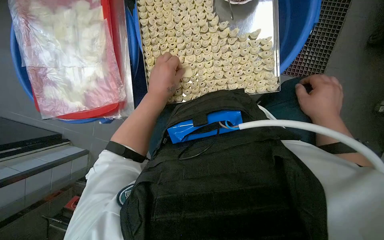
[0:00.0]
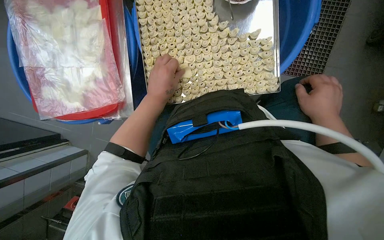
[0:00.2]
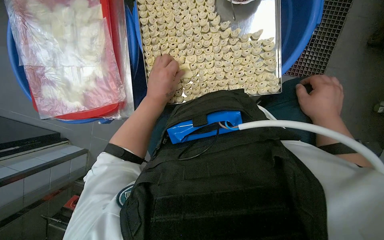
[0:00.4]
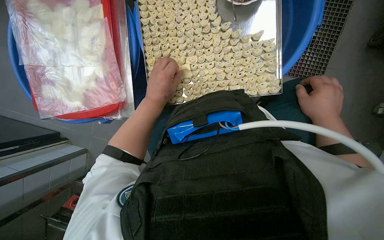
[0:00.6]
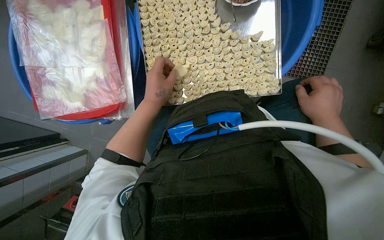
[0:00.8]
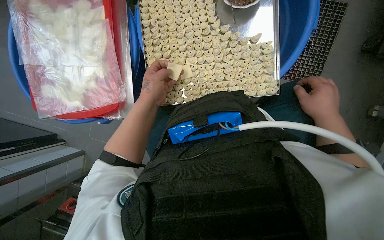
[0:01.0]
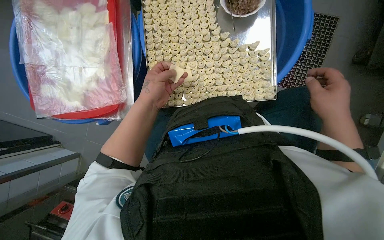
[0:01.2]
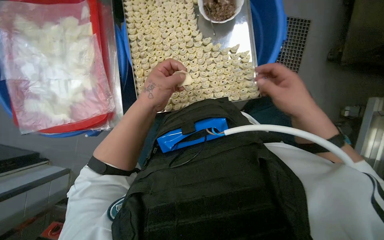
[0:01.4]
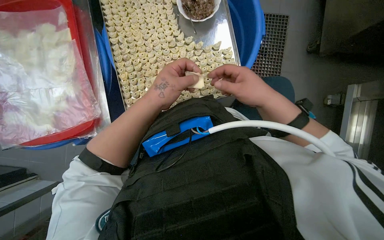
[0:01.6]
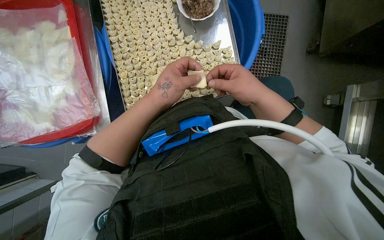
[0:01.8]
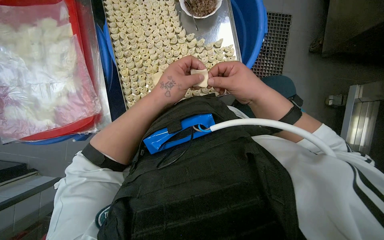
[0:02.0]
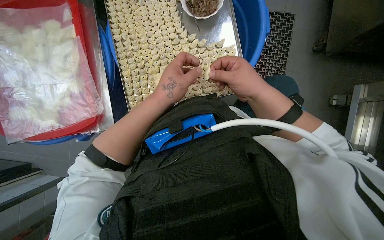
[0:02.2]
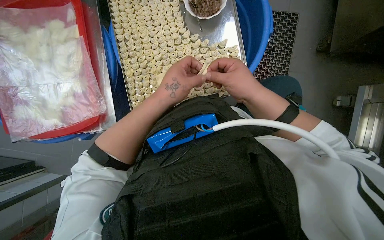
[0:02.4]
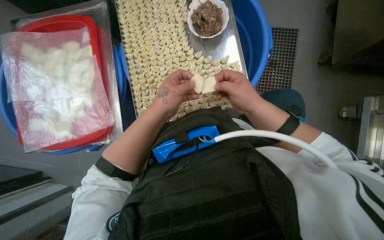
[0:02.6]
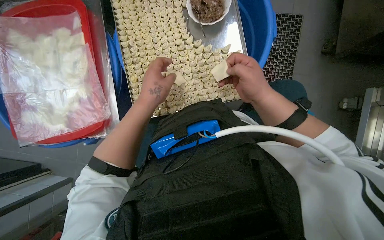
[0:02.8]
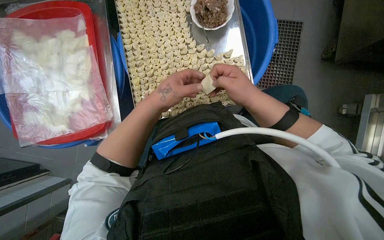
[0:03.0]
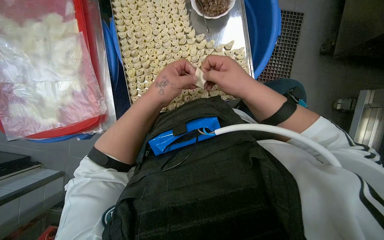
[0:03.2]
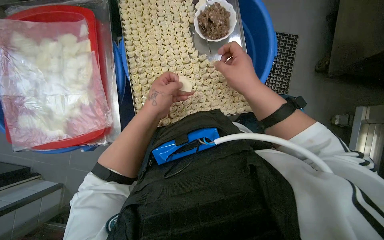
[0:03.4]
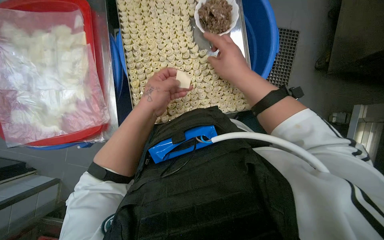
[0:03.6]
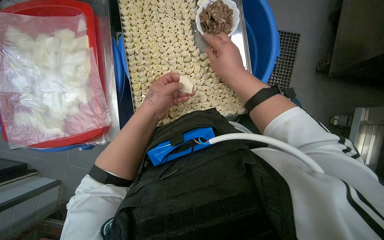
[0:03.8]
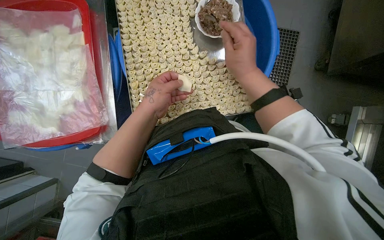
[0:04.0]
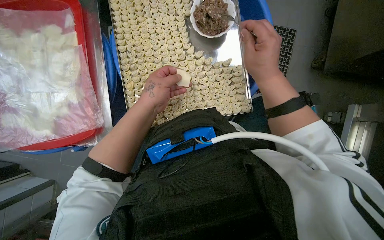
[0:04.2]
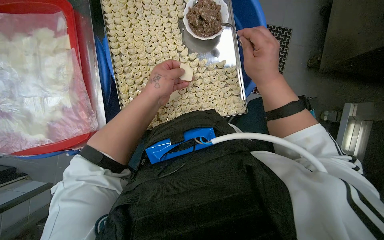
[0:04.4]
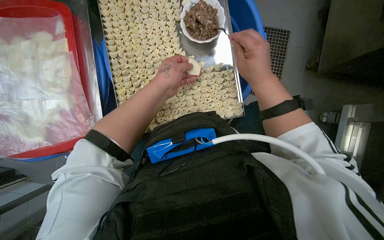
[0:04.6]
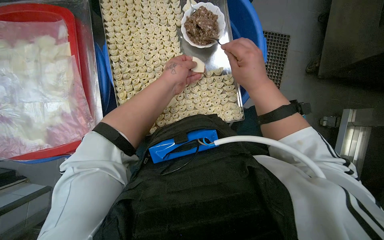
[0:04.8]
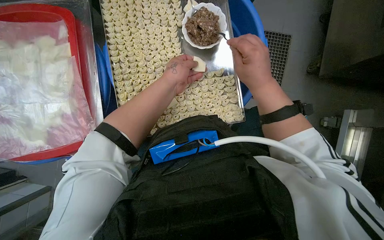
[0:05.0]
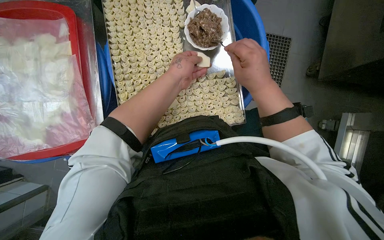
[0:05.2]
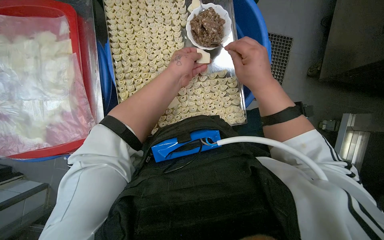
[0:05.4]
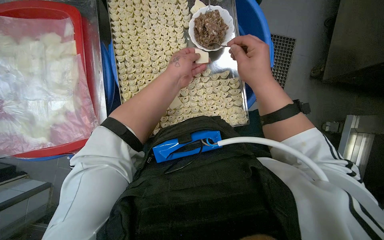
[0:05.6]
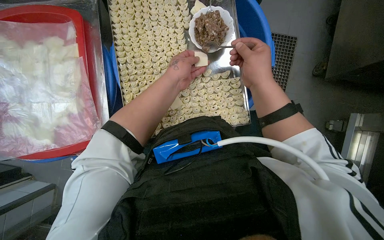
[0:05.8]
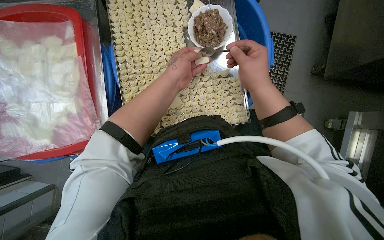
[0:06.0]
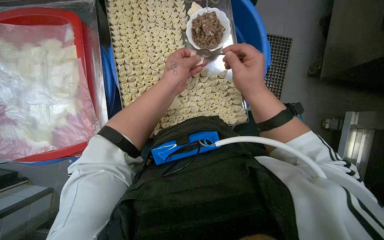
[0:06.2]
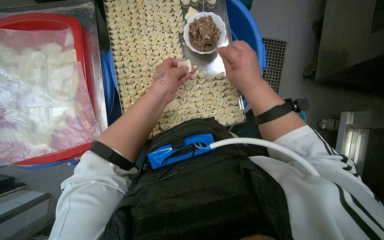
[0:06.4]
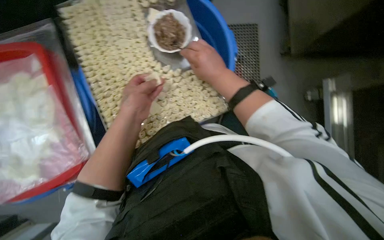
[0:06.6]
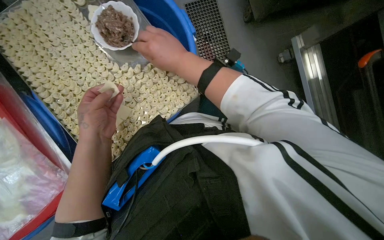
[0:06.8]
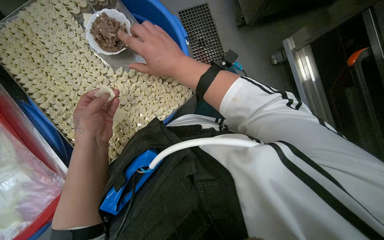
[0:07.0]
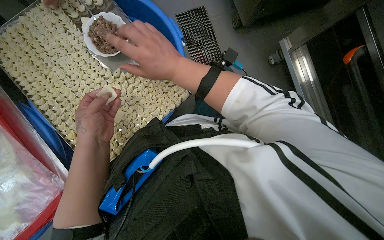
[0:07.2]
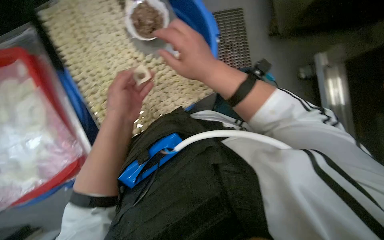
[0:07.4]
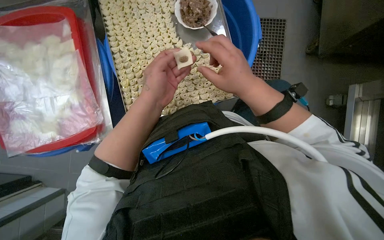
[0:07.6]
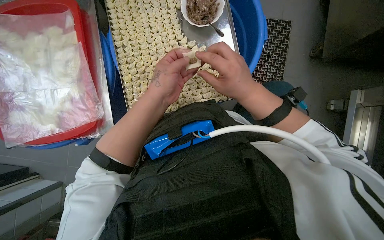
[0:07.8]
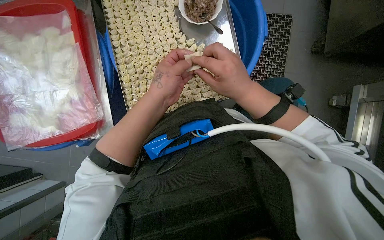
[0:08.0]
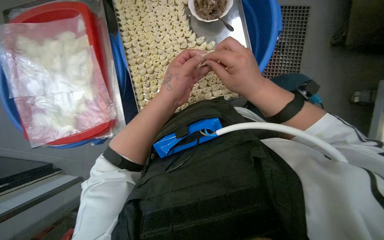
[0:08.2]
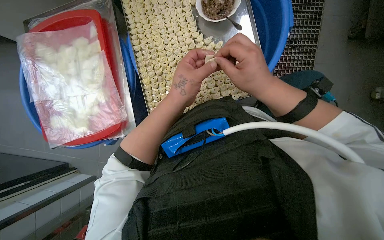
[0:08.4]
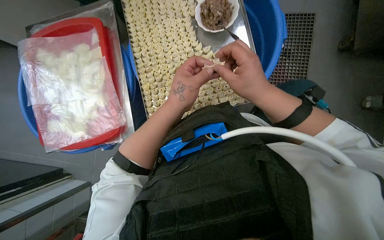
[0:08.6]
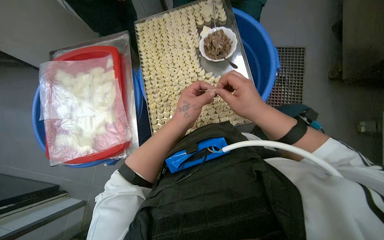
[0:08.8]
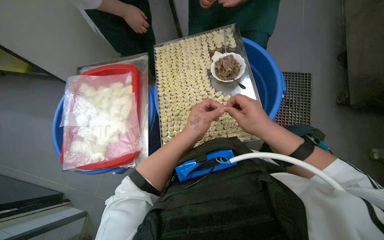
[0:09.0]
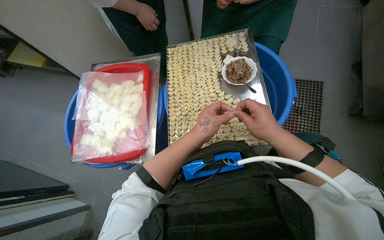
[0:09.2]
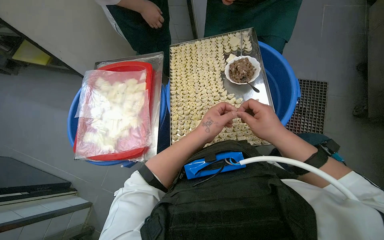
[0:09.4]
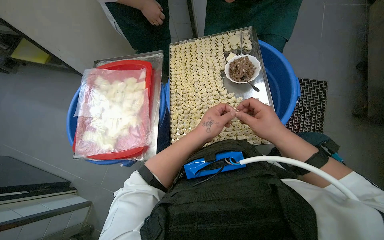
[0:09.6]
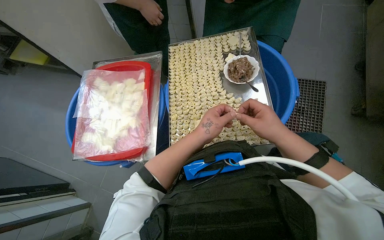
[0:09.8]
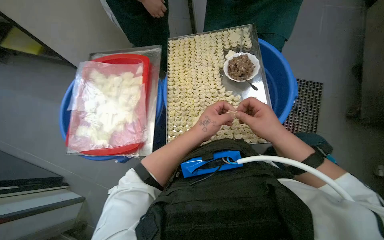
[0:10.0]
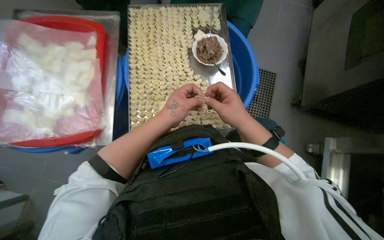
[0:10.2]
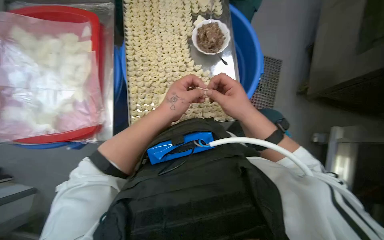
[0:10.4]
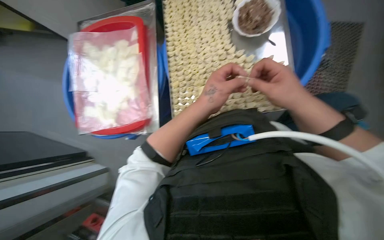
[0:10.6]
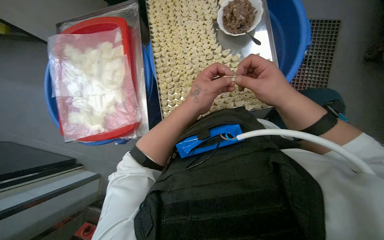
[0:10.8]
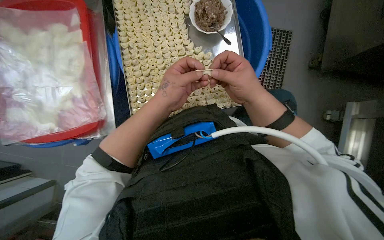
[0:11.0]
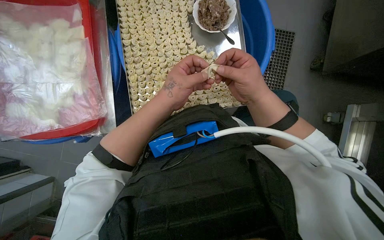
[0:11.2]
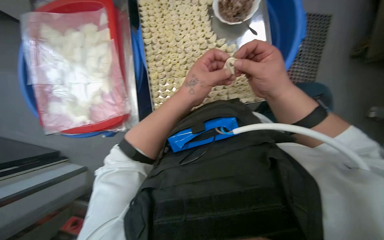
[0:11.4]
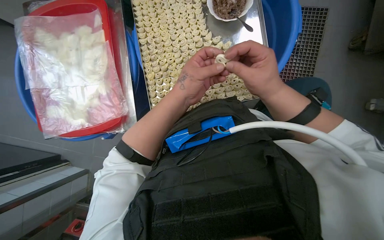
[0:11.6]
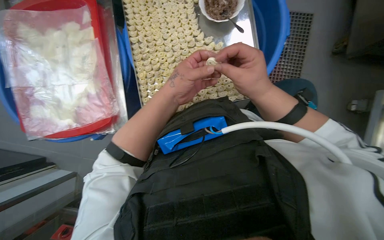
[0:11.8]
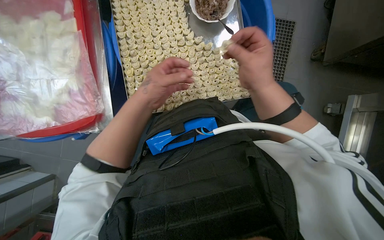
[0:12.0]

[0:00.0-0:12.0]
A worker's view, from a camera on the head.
Job: preparing food.
The whole recording: Making dumplings with meat filling. The worker picks up dough, fills it with meat, folds it, and places the finished dumpling on a tray.
0:00.0 to 0:01.6: The right hand travels to the left by some 10 cm.
0:01.6 to 0:03.0: The hands make small movements and keep their place.
0:04.4 to 0:06.0: The hands work in one place, with small movements.
0:07.6 to 0:09.0: The camera pitches upward, by some 15 degrees.

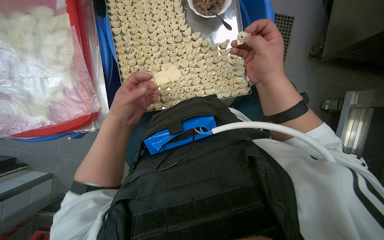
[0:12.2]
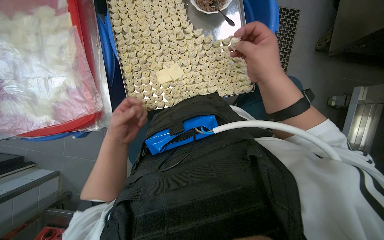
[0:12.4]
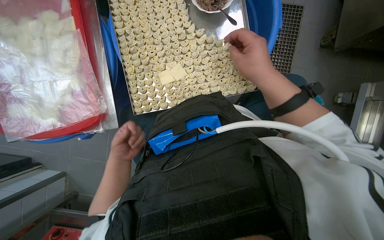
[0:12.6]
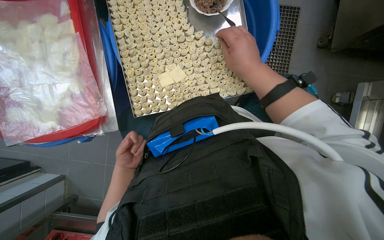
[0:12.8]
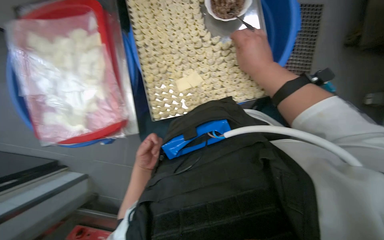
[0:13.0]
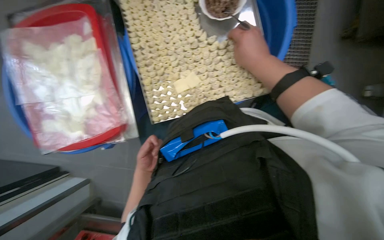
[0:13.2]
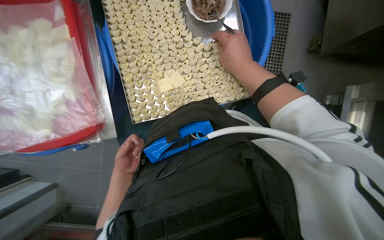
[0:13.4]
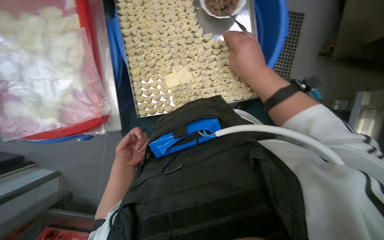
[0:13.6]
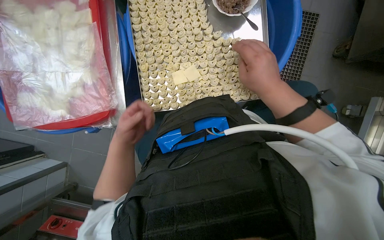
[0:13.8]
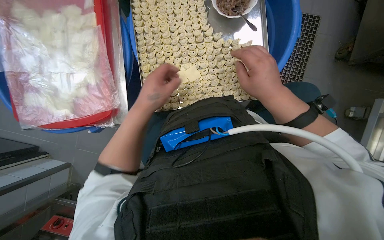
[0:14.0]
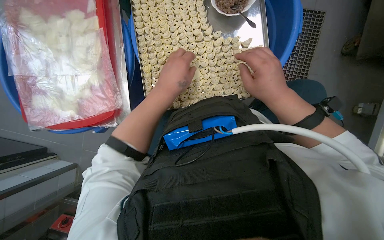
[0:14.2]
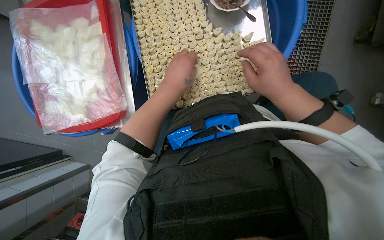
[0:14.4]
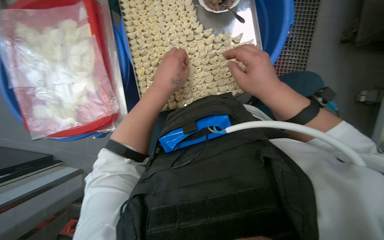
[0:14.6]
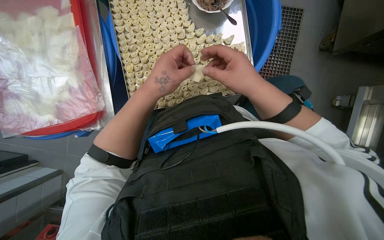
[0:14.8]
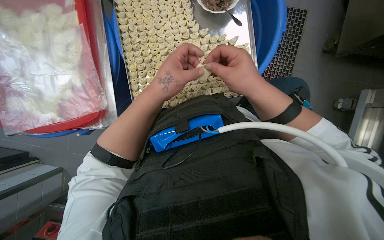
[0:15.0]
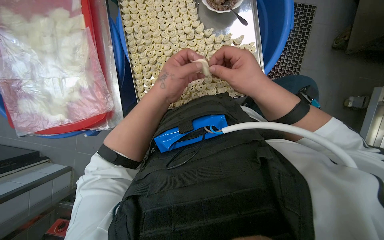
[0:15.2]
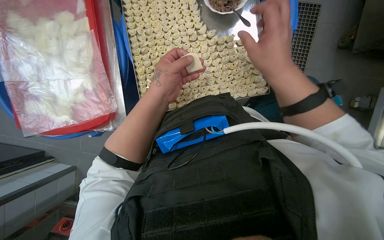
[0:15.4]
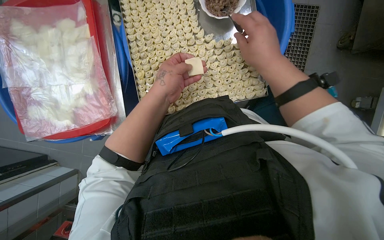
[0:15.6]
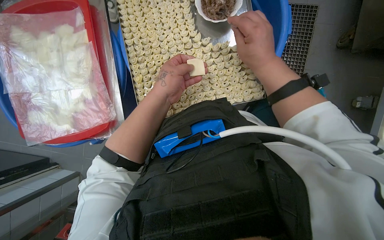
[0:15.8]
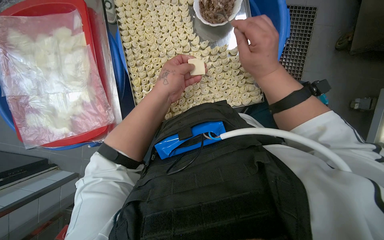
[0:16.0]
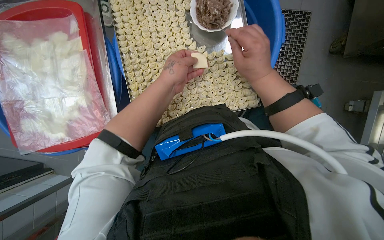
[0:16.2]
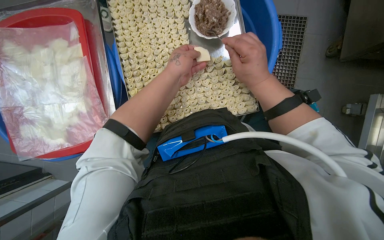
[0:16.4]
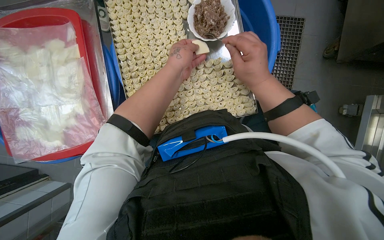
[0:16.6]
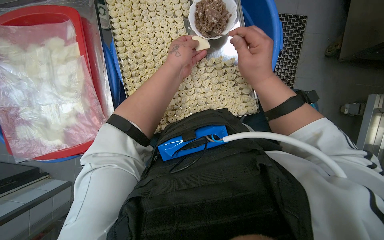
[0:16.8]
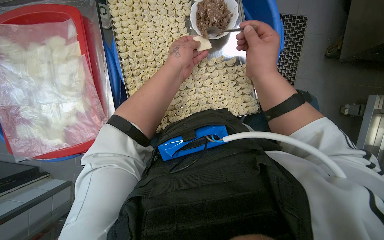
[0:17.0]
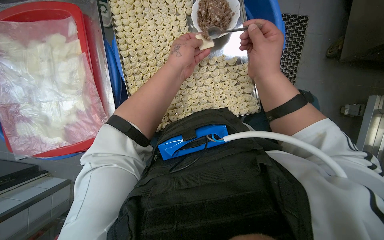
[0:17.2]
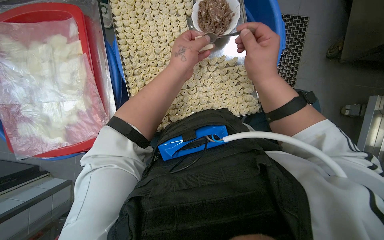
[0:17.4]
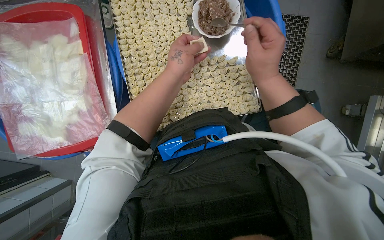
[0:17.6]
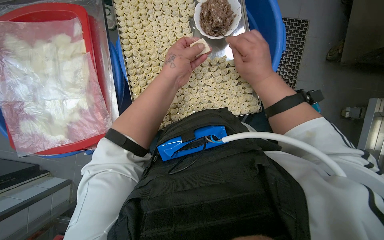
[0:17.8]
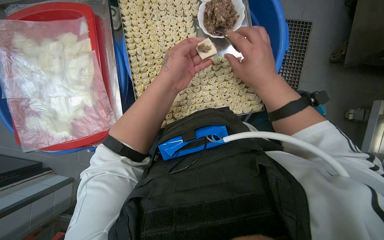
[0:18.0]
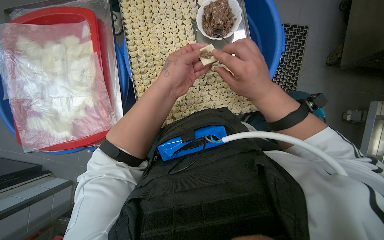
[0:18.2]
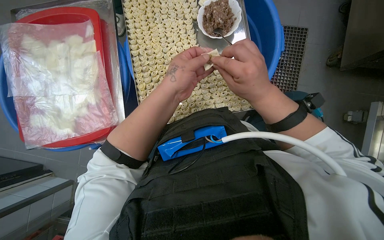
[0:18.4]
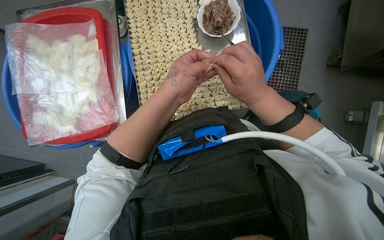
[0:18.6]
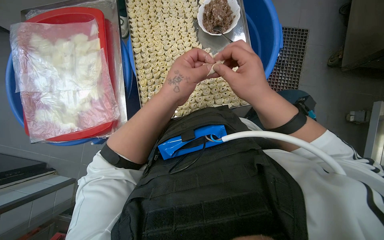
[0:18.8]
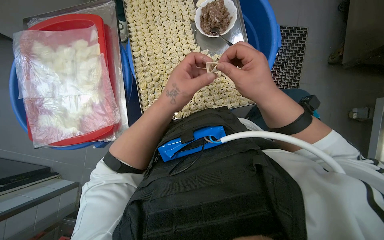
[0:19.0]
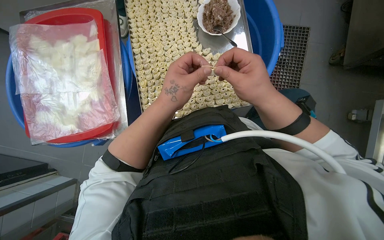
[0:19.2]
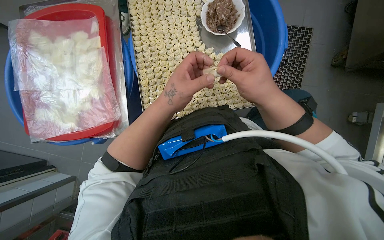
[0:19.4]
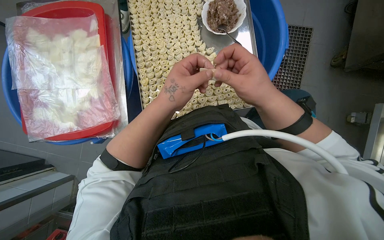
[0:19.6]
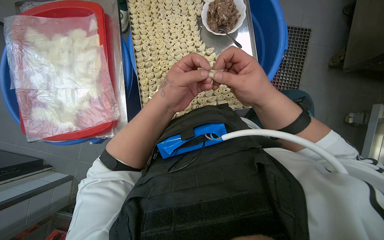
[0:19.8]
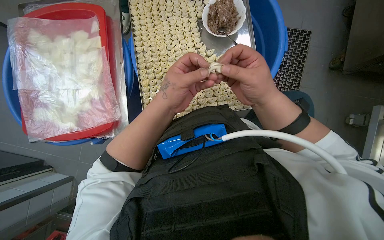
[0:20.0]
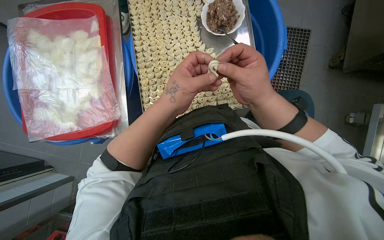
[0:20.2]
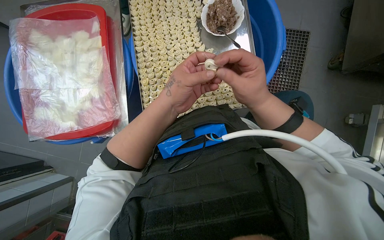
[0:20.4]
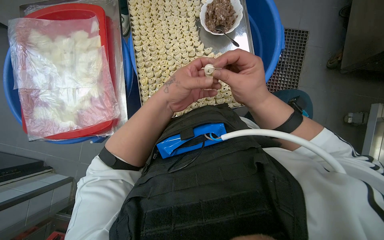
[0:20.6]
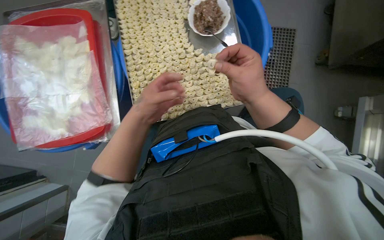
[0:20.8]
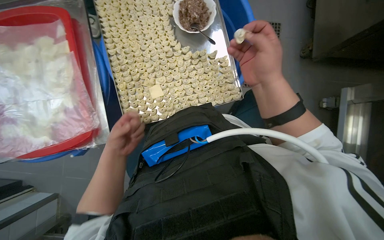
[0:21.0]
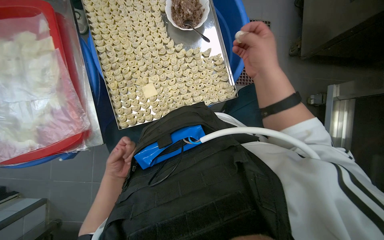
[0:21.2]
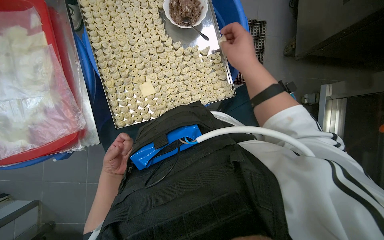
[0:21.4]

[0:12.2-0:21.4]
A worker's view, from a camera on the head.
Job: preparing food.
The whole recording: Making dumplings with meat filling. The worker picks up dough, fills it with meat, folds it, and places the finished dumpling on a tray.
0:12.2 to 0:13.8: The left hand moves roughly 15 cm down the picture and comes back.
0:13.8 to 0:15.2: The left hand travels to the right, up the picture and nearer to the camera by some 20 cm.
0:15.2 to 0:16.8: The left hand is displaced up the picture by approximately 15 cm.
0:16.8 to 0:18.4: The left hand shifts approximately 10 cm down the picture.
0:18.4 to 0:19.8: The hands make small movements and keep their place.
0:19.8 to 0:21.4: The left hand heads farther from the camera, down the picture and to the left, covering roughly 30 cm.
